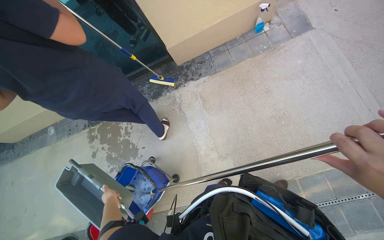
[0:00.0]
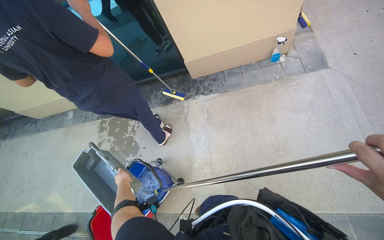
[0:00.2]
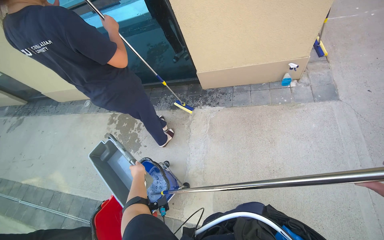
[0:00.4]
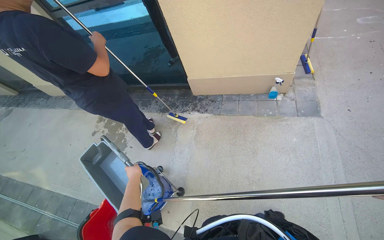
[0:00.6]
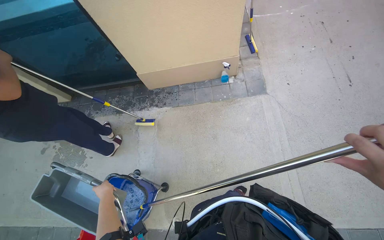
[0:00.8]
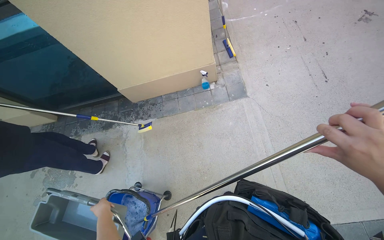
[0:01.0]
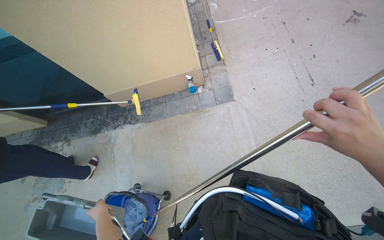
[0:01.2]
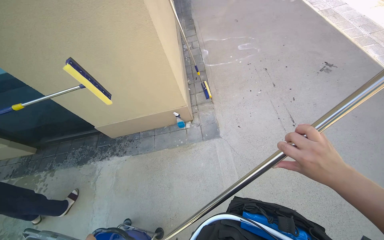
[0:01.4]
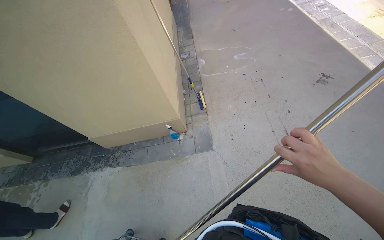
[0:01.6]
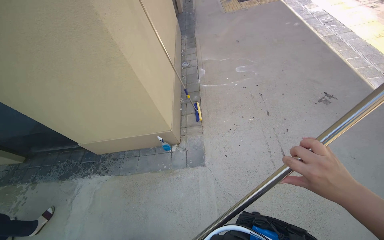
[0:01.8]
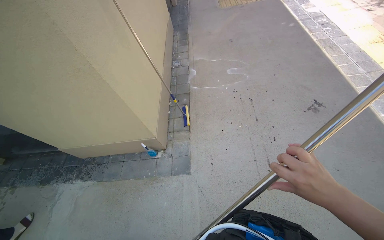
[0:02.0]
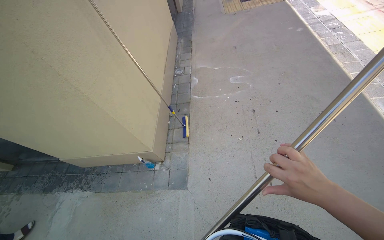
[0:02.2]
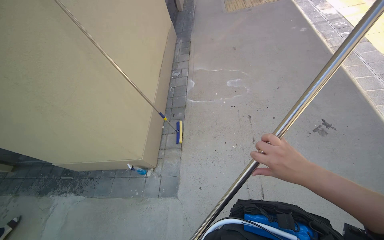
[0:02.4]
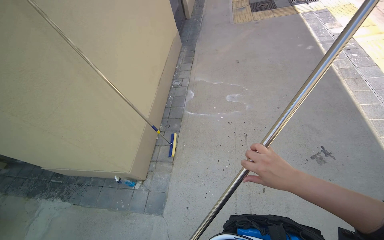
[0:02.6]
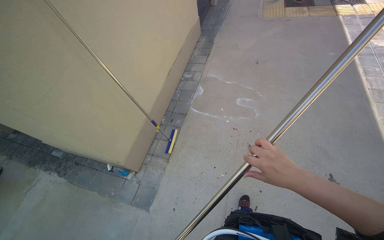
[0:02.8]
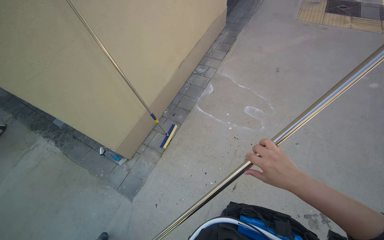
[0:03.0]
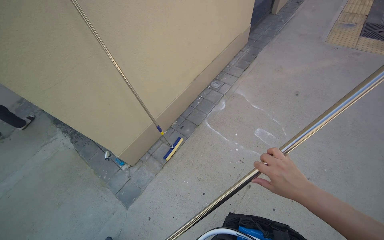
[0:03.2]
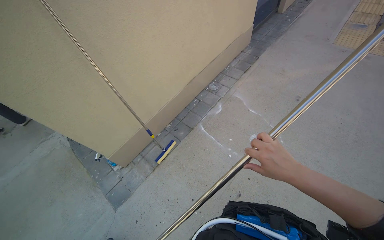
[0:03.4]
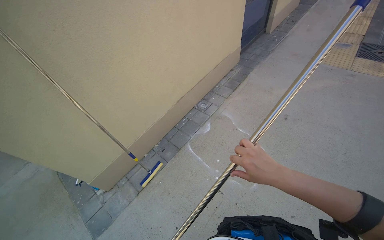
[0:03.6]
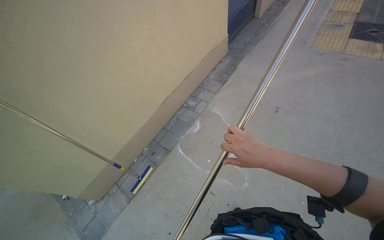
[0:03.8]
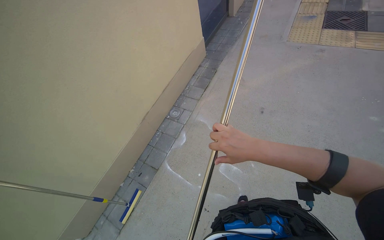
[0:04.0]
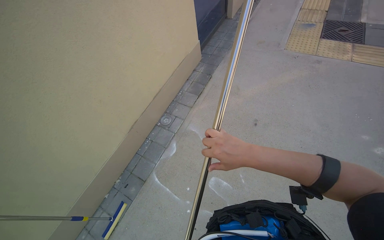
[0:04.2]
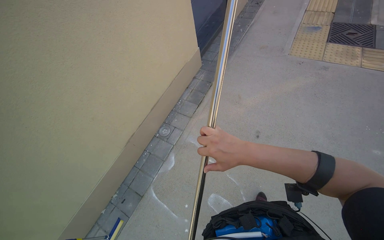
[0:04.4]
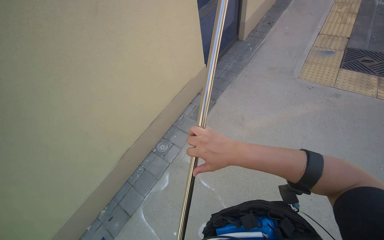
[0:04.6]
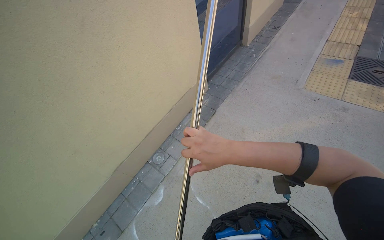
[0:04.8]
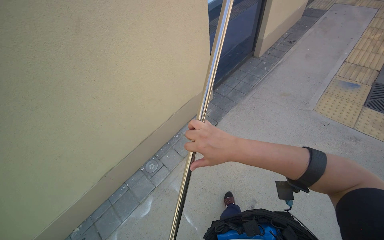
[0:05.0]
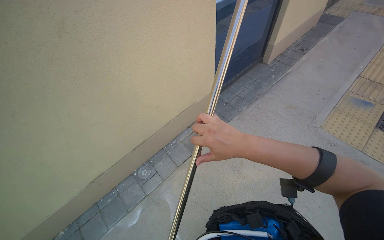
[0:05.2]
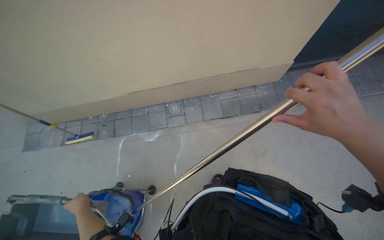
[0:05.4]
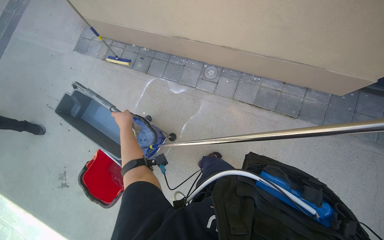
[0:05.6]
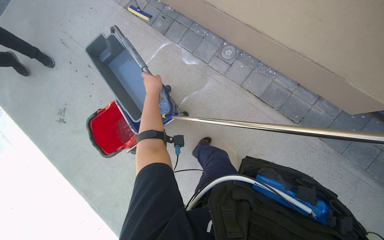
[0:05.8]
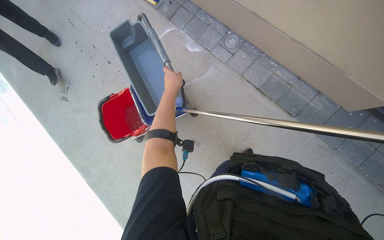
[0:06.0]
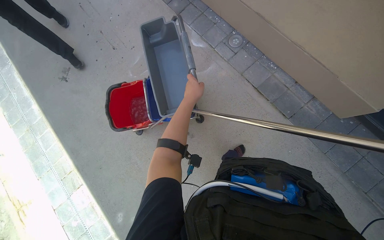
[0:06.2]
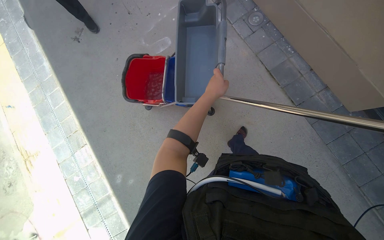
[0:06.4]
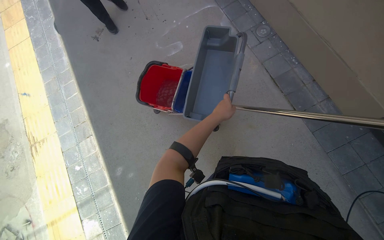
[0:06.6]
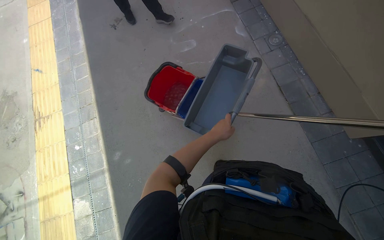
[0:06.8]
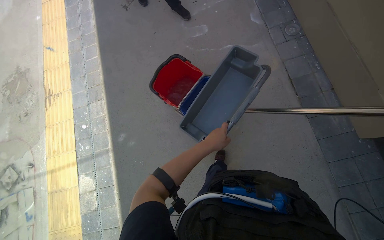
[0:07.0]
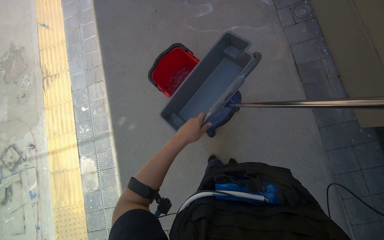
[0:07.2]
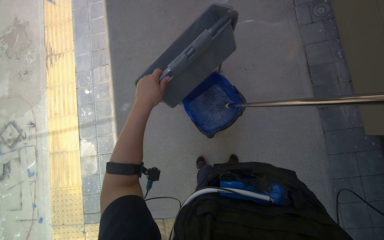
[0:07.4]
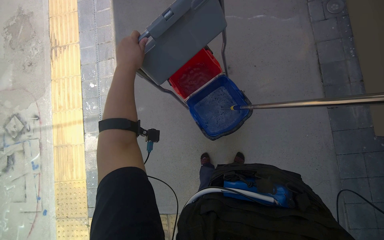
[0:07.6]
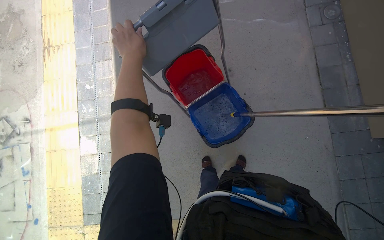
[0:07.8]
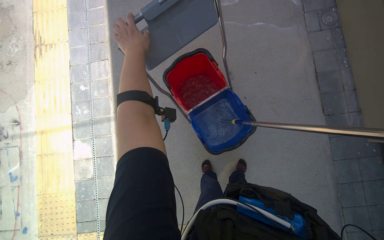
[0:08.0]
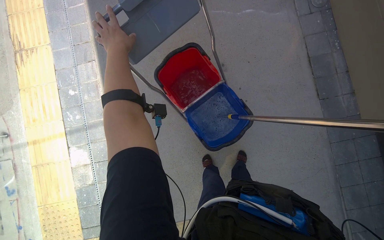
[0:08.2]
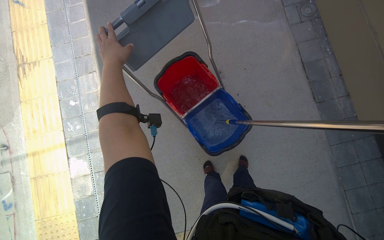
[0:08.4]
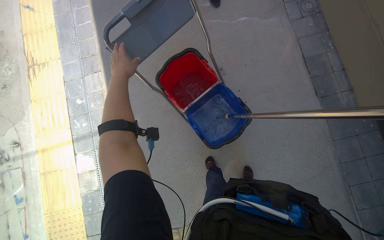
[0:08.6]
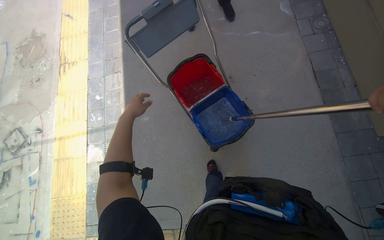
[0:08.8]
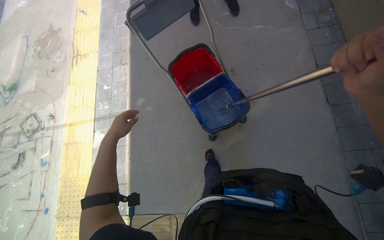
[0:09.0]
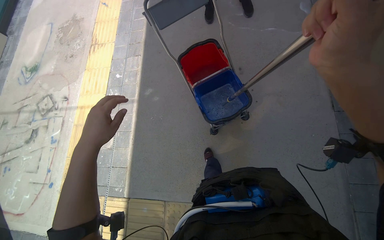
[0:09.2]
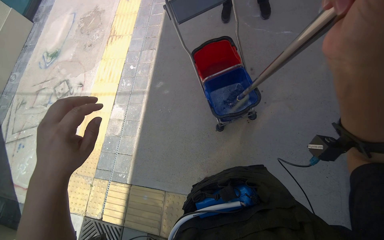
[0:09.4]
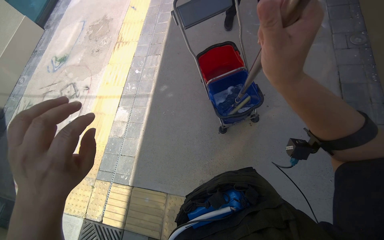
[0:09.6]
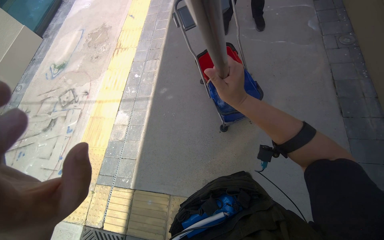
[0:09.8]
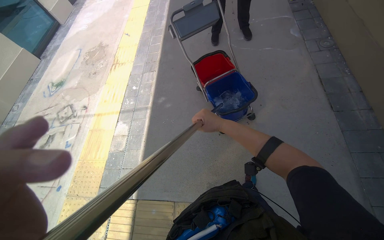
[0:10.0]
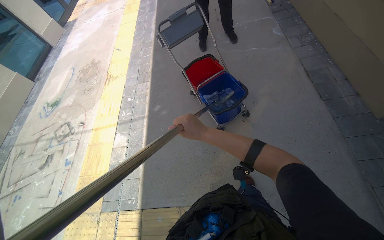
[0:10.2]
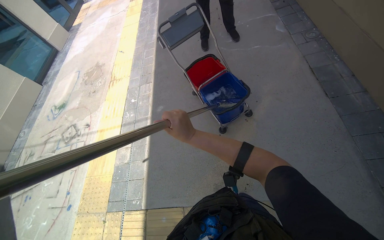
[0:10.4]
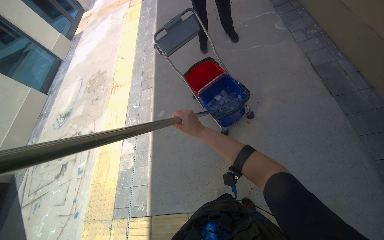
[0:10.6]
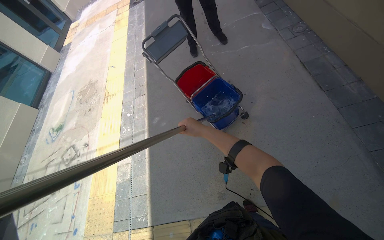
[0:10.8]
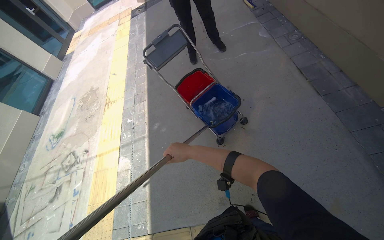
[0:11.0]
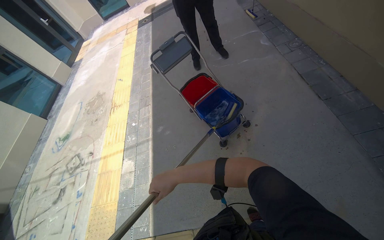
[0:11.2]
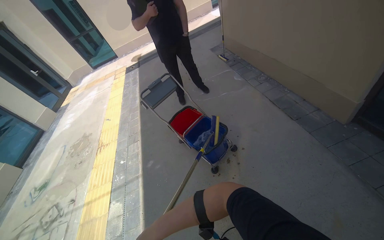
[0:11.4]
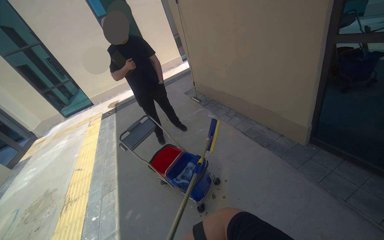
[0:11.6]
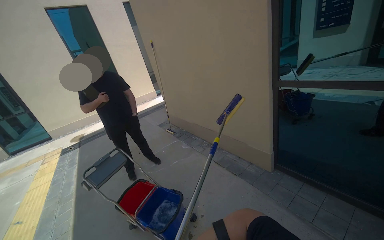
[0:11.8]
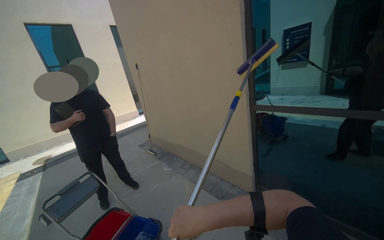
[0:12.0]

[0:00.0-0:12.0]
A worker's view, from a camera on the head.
Job: cleaning windows.
The whole recording: Cleaning building windows. The worker scrubs the building windows with a long-handled squeegee, frequently dipping it into a bucket.
0:00.0 to 0:01.6: The camera travels to the right, roughly 1 m. The view tilts about 15 degrees upward.
0:01.6 to 0:03.0: The camera travels some 1 m. The wearer looks some 35 degrees further to the left.
0:03.0 to 0:04.4: The wearer moves some 1 m.
0:04.4 to 0:06.0: The head travels approximately 70 cm. The wearer looks roughly 100 degrees further to the left. The wearer looks approximately 35 degrees further downward.
0:06.0 to 0:07.6: The camera travels some 60 cm. Everything in view rotates roughly 40 degrees clockwise.
0:07.6 to 0:09.0: The left hand heads down the picture, covering about 35 cm.
0:09.0 to 0:10.4: The wearer moves some 50 cm. The camera pitches upward, by some 15 degrees.
0:10.4 to 0:12.0: The wearer's head swings some 35 degrees to the right. The camera pitches upward, by roughly 55 degrees.

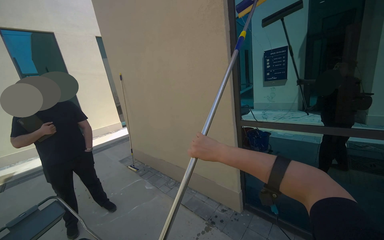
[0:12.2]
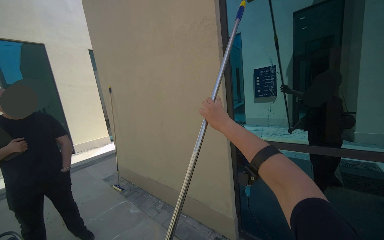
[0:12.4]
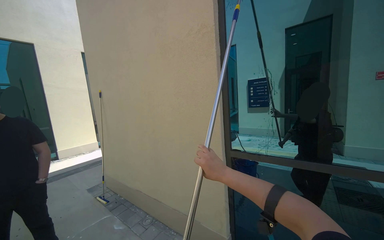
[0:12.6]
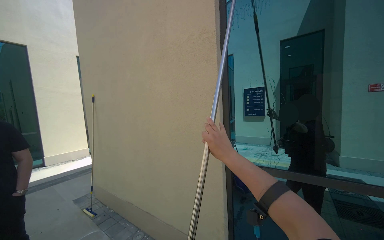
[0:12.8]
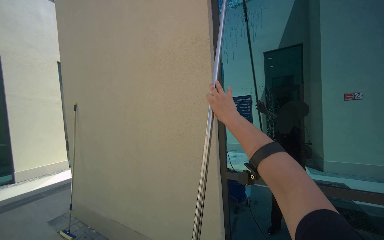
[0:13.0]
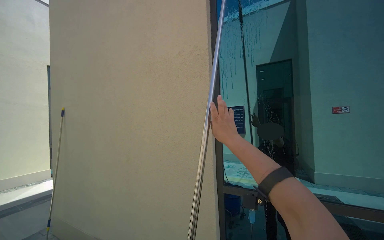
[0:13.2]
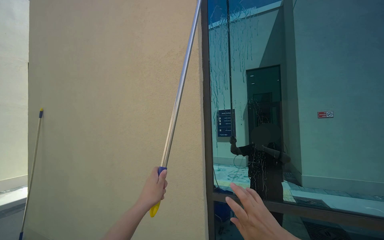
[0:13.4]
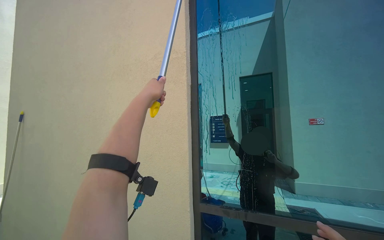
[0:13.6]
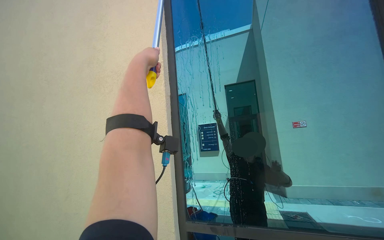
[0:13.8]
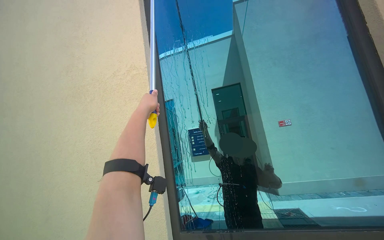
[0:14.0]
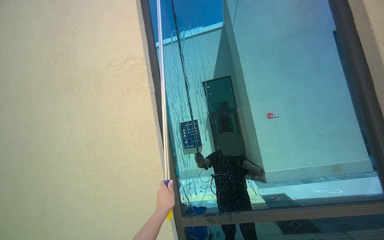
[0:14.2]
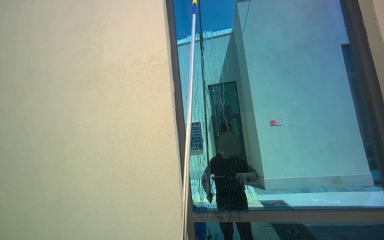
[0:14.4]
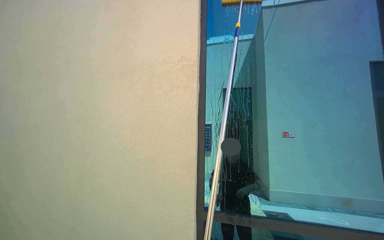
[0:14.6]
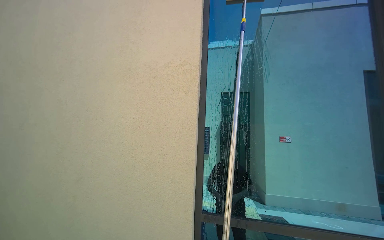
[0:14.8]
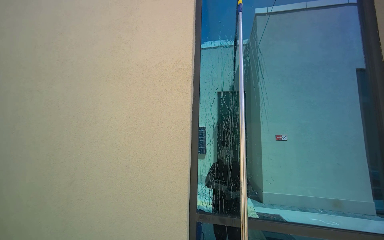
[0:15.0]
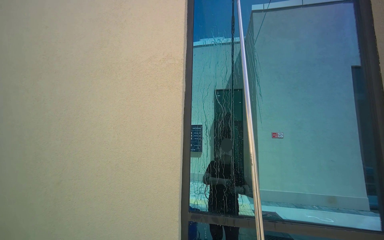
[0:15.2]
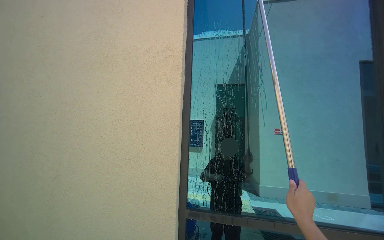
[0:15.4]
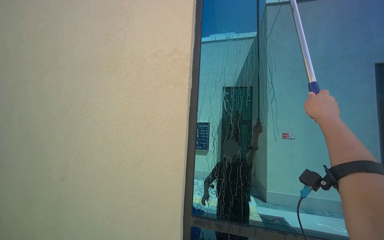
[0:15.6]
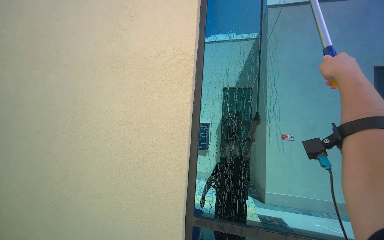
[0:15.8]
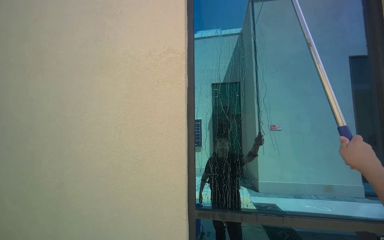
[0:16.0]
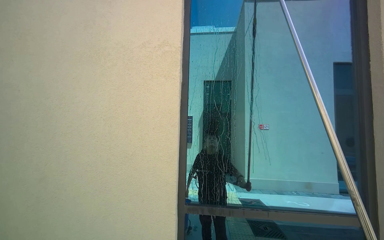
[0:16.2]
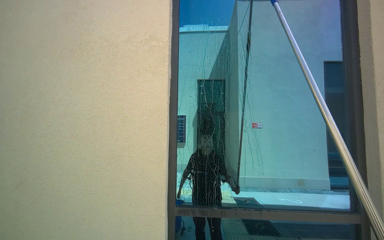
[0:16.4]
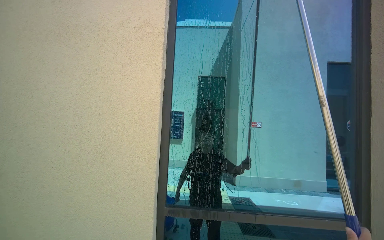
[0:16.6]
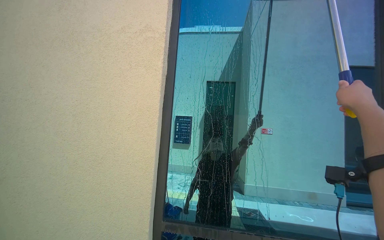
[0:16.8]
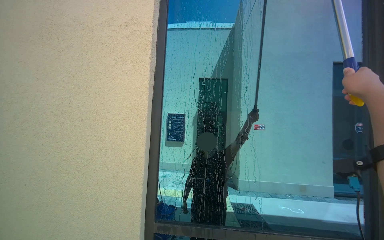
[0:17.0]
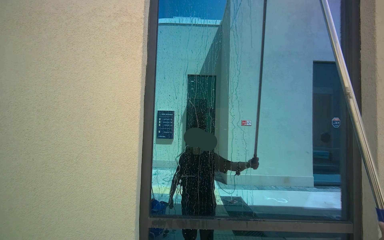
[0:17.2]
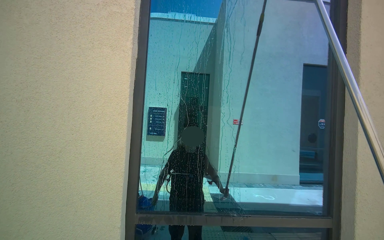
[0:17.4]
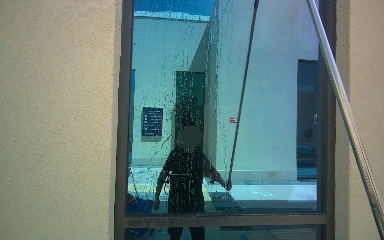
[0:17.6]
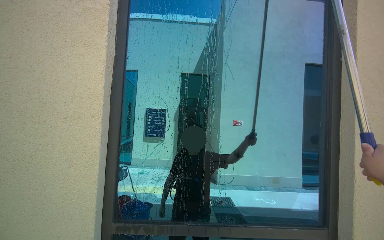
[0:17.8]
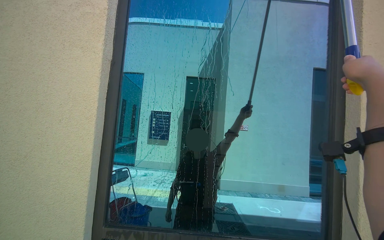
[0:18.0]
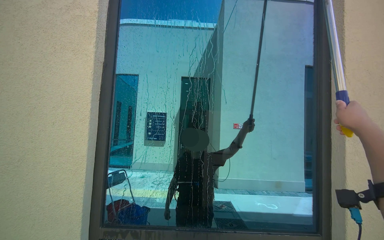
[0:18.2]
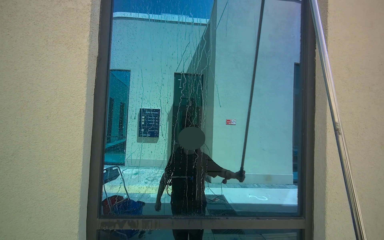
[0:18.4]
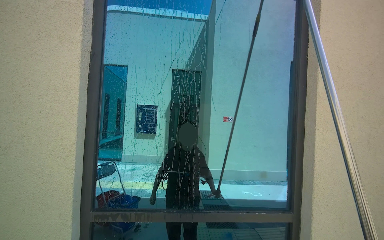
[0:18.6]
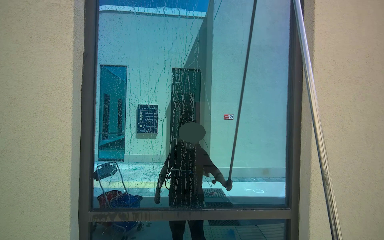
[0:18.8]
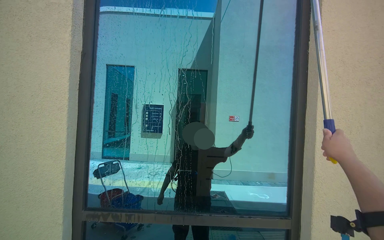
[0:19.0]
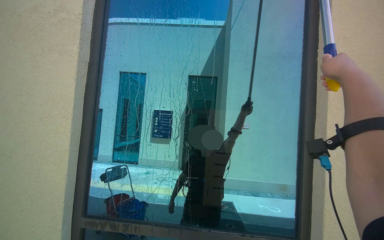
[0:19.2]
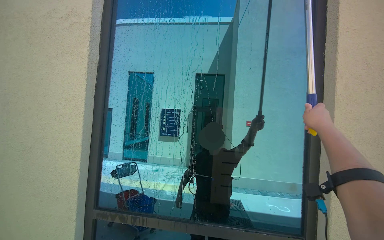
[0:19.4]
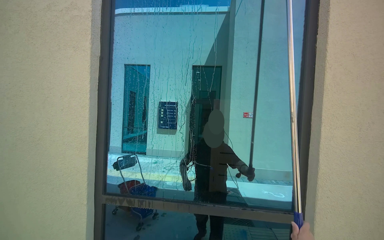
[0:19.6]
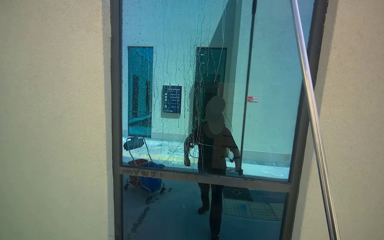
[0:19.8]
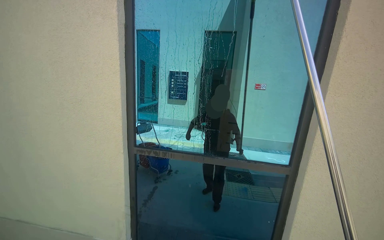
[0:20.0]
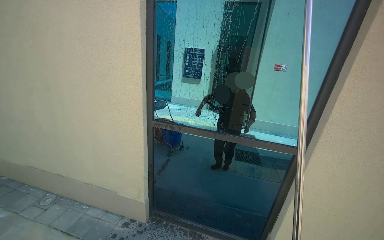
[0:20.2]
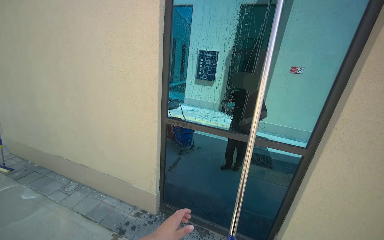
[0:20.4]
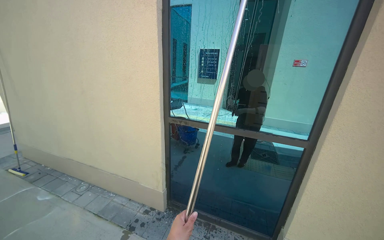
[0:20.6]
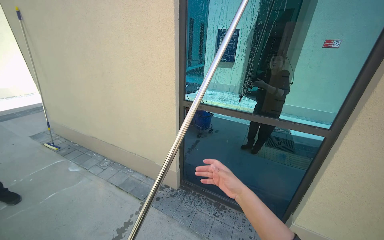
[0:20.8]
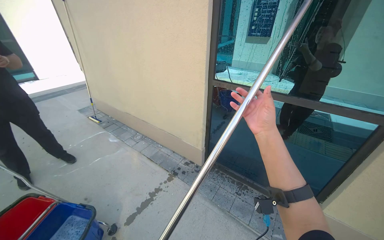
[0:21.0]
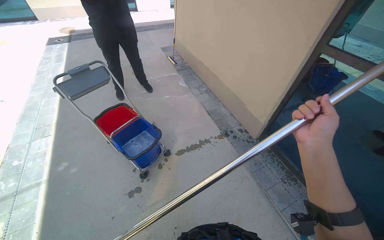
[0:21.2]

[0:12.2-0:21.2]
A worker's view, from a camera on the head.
Job: cleaning windows.
The whole recording: Cleaning building windows. The worker scrubs the building windows with a long-handled squeegee, frequently dipping it into a bucket.
0:12.2 to 0:13.8: The wearer moves roughly 50 cm. The view swings some 25 degrees to the right. The wearer looks roughly 25 degrees further upward.
0:19.8 to 0:21.2: The head turns to the left by roughly 55 degrees. The camera pitches downward, by about 40 degrees.
